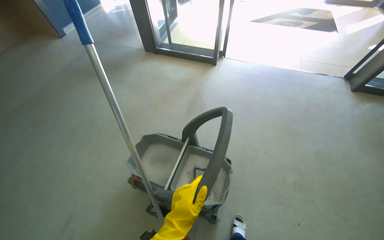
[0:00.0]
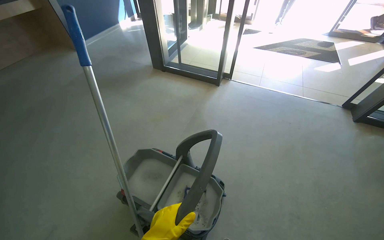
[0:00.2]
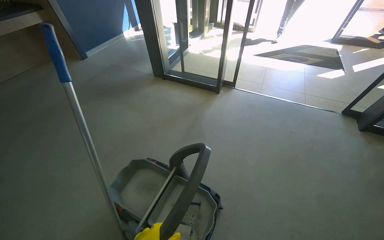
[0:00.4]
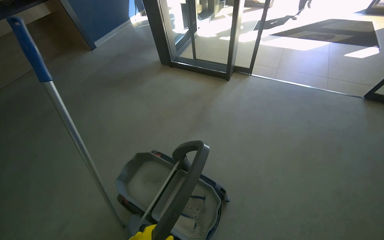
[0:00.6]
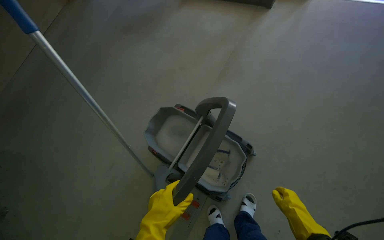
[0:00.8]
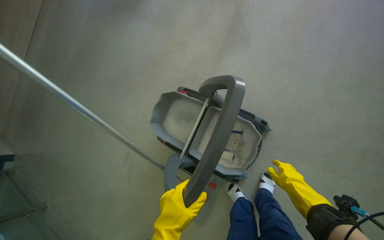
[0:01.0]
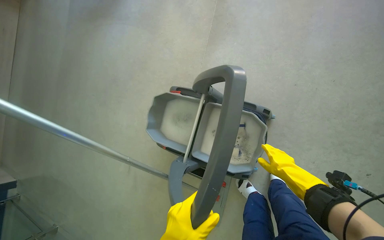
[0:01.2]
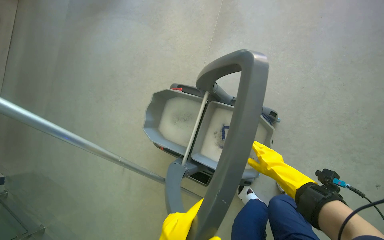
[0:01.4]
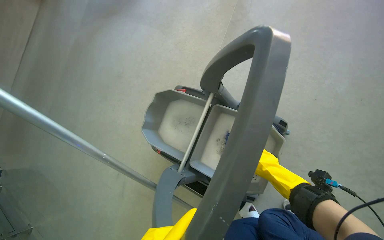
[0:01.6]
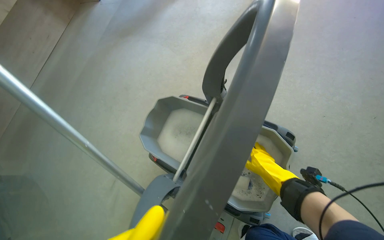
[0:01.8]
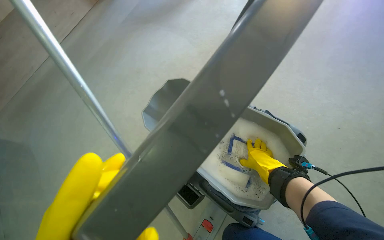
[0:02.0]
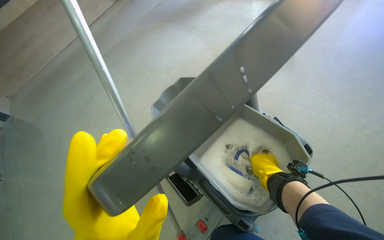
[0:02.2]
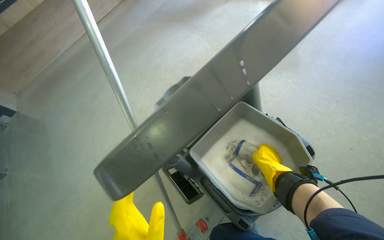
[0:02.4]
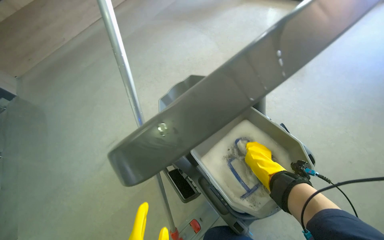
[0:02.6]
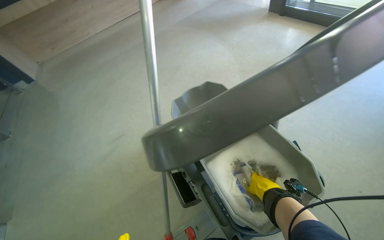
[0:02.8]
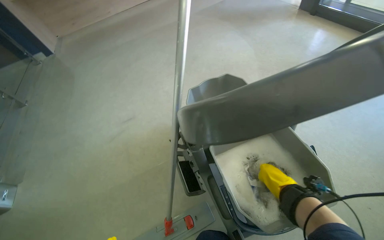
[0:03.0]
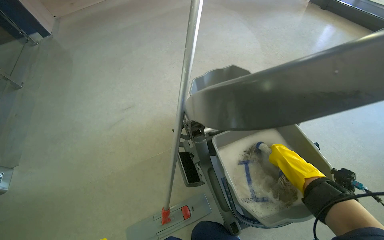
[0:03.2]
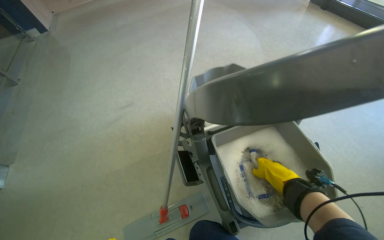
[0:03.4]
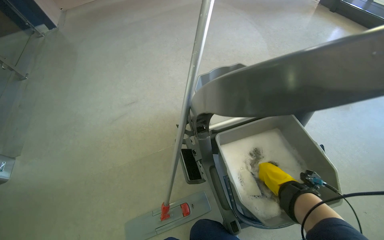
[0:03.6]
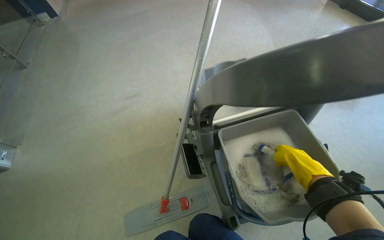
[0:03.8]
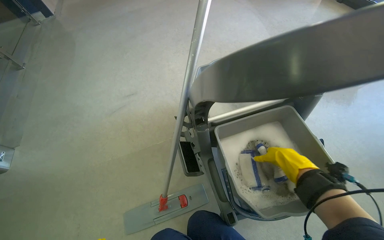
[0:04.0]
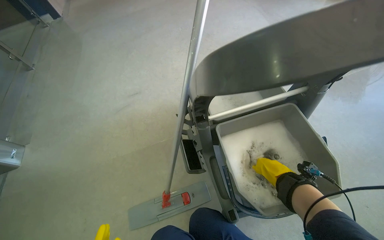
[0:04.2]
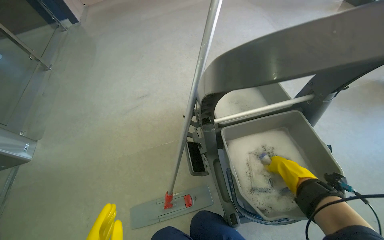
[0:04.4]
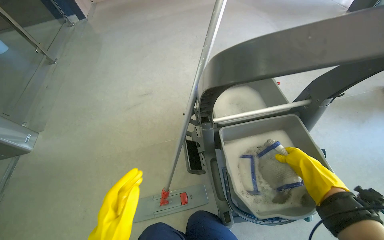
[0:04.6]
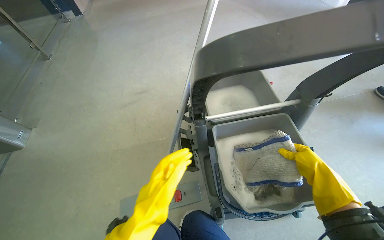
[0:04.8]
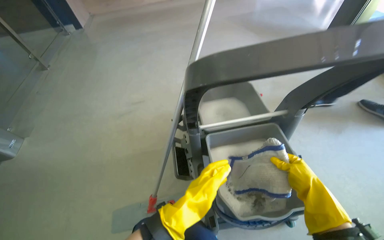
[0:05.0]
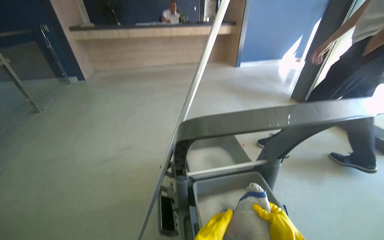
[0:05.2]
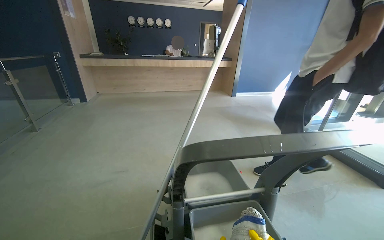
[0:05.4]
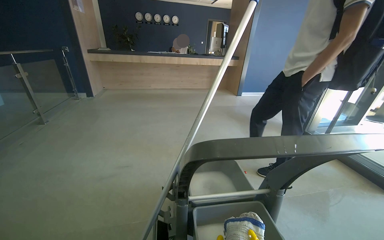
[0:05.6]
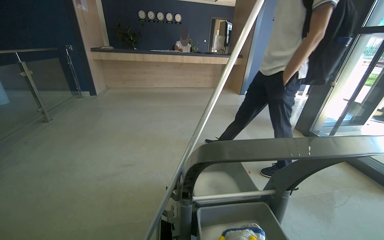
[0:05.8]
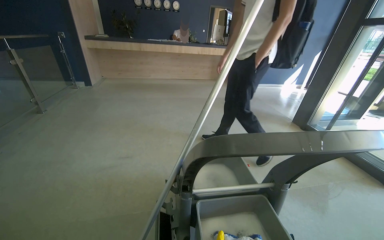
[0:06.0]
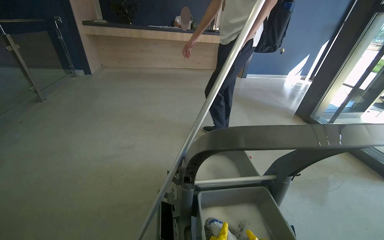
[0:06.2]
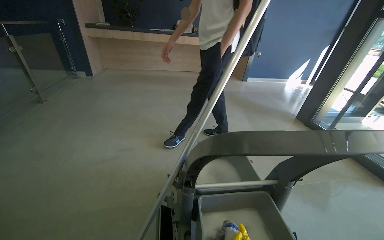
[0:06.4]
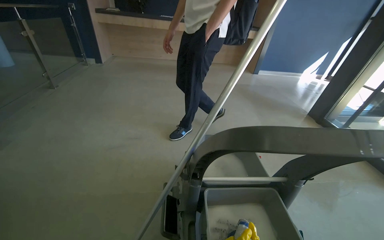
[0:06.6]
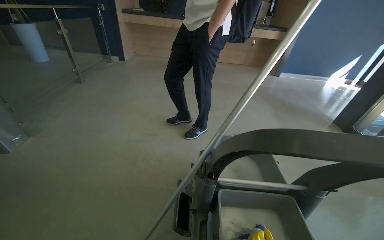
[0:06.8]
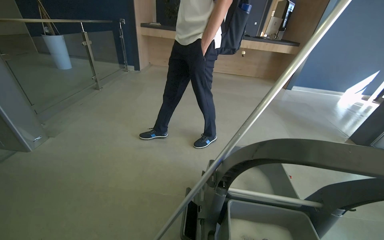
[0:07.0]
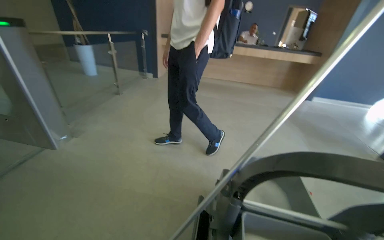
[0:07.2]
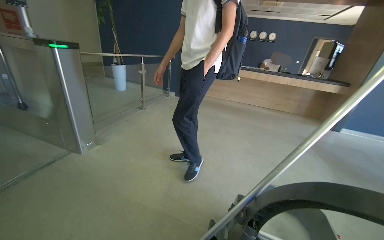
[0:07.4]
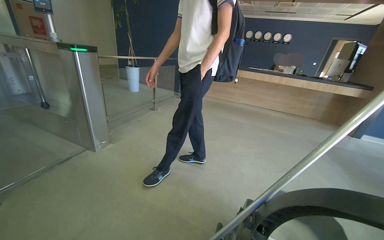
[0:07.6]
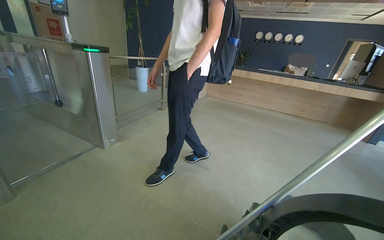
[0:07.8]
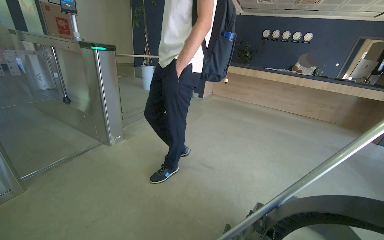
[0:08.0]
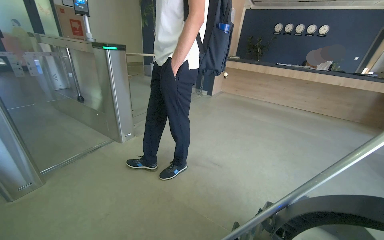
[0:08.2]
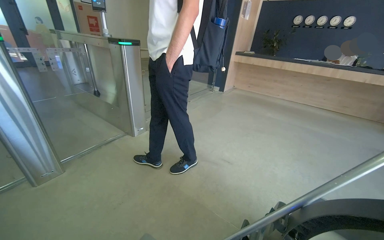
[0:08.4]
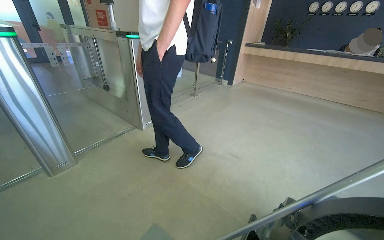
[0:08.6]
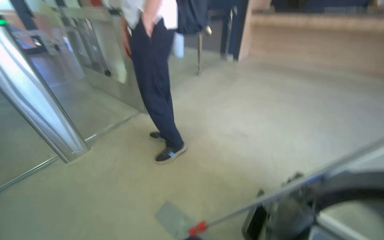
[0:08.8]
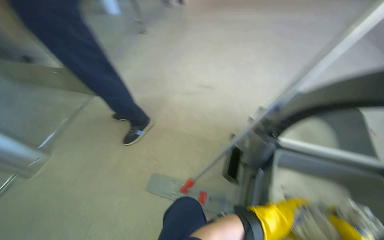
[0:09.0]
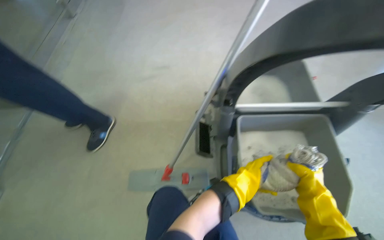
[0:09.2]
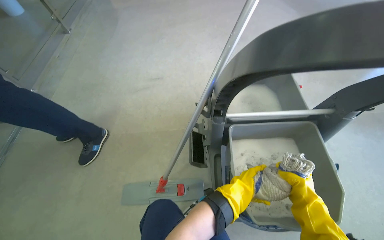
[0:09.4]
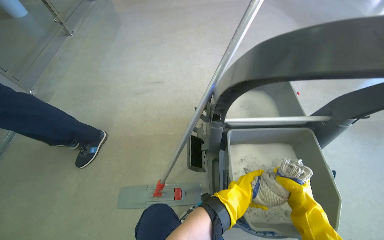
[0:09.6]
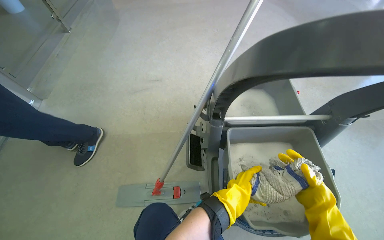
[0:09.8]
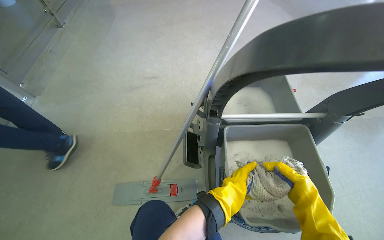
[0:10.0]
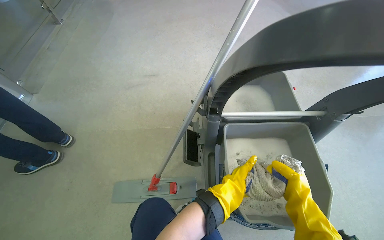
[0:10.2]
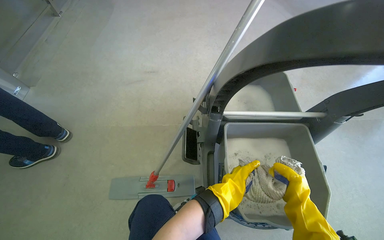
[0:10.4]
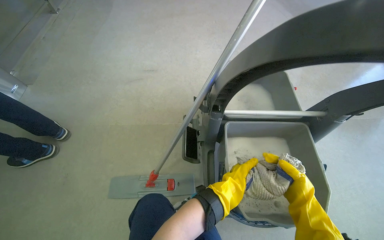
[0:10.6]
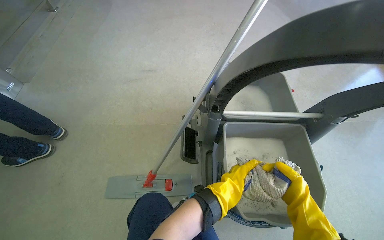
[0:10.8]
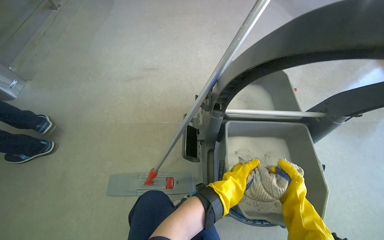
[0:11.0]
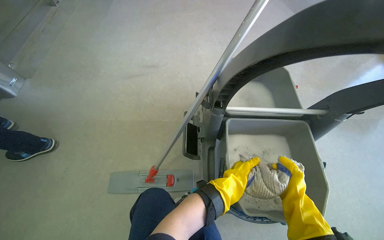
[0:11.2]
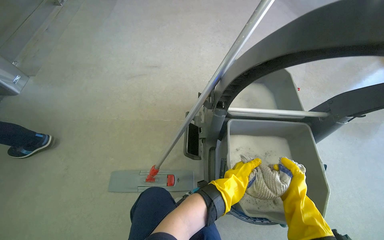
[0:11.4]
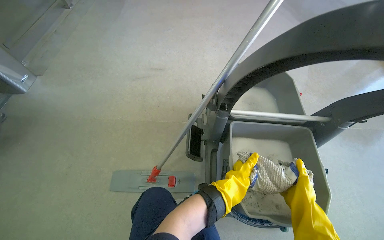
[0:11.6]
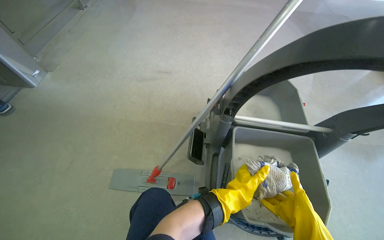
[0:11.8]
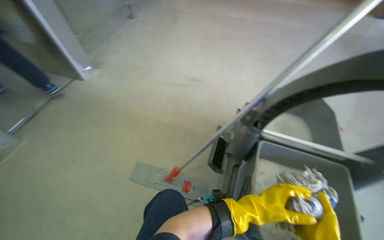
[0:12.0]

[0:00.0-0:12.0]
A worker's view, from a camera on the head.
Job: mopping floor.
The whole recording: Mopping entrance floor. The worker cleans the mop head and mops the floor near the entrance and turnstiles.
0:00.0 to 0:01.6: The wearer moves approximately 40 cm. The camera is aimed approximately 25 degrees further to the left. The camera pitches downward, by roughly 20 degrees.
0:01.6 to 0:03.0: The head turns to the left by some 45 degrees.
0:04.4 to 0:06.0: The view tips upward by approximately 30 degrees.
0:06.0 to 0:07.6: The wearer's head swings approximately 35 degrees to the left.
0:07.6 to 0:09.0: The view tilts some 25 degrees downward.
0:09.0 to 0:10.4: The head turns to the right by approximately 20 degrees.

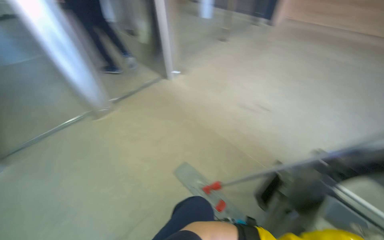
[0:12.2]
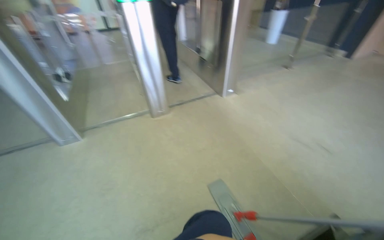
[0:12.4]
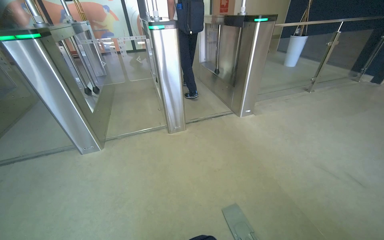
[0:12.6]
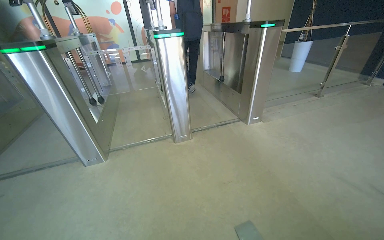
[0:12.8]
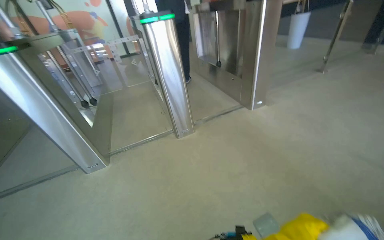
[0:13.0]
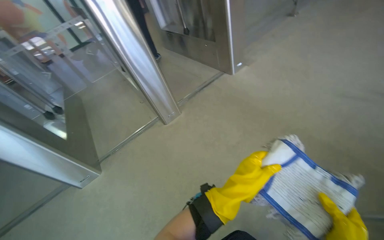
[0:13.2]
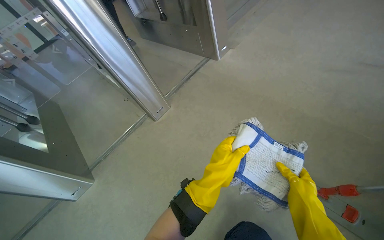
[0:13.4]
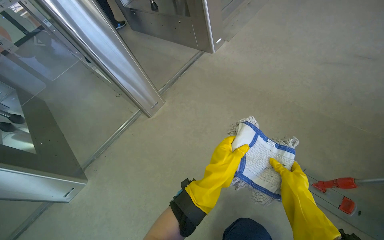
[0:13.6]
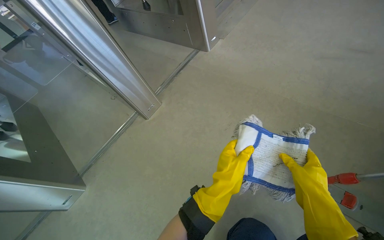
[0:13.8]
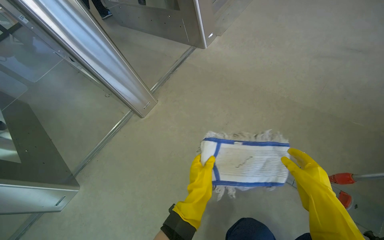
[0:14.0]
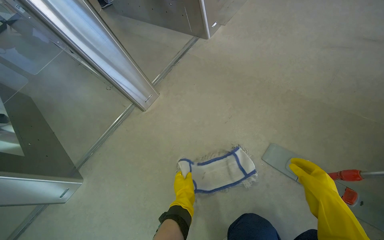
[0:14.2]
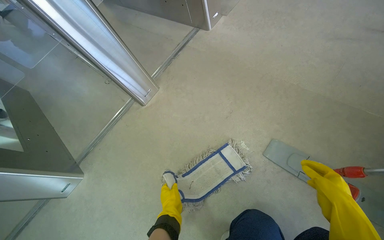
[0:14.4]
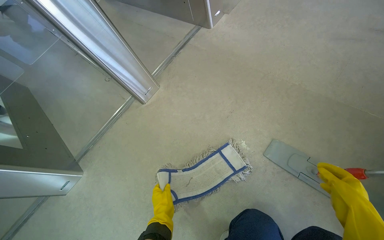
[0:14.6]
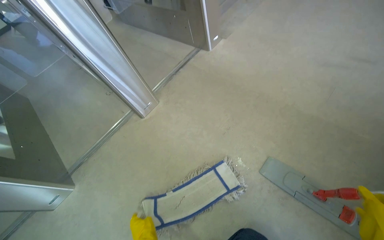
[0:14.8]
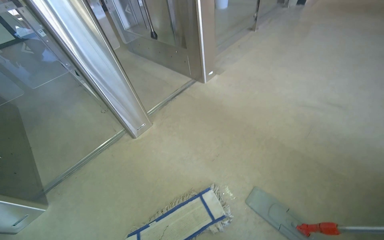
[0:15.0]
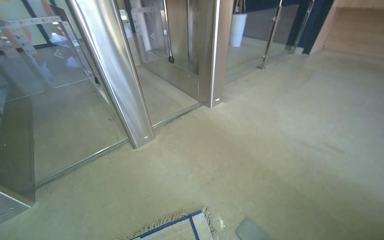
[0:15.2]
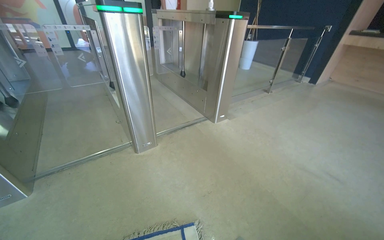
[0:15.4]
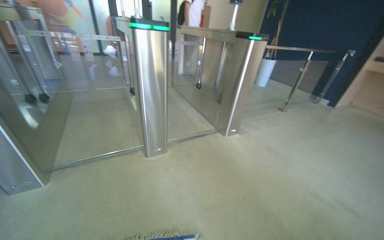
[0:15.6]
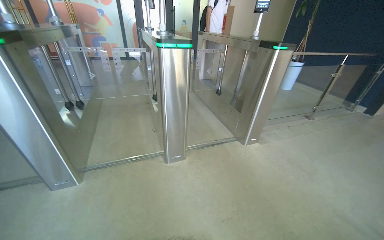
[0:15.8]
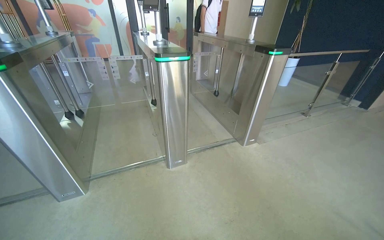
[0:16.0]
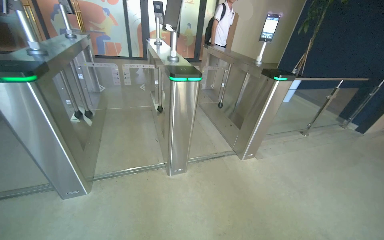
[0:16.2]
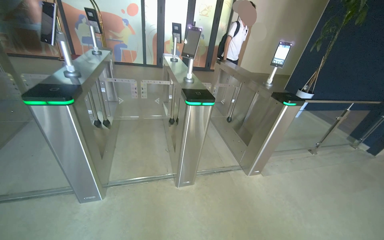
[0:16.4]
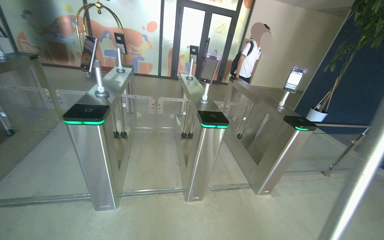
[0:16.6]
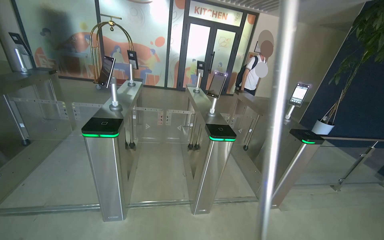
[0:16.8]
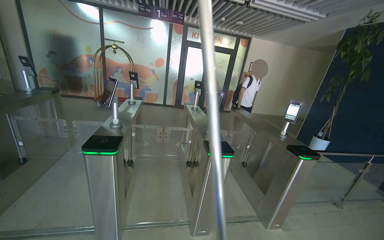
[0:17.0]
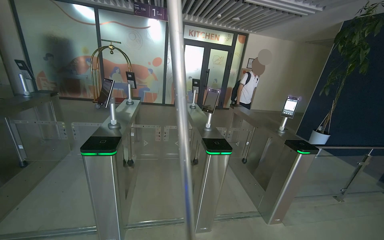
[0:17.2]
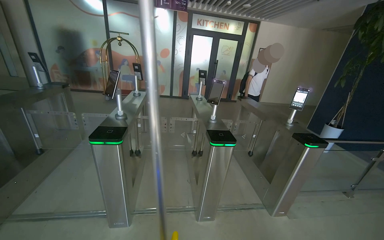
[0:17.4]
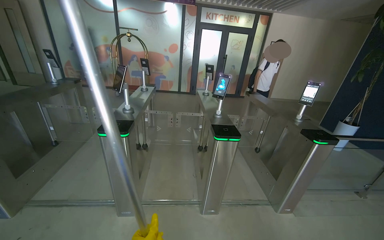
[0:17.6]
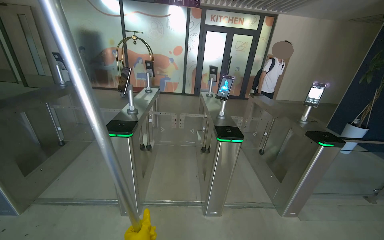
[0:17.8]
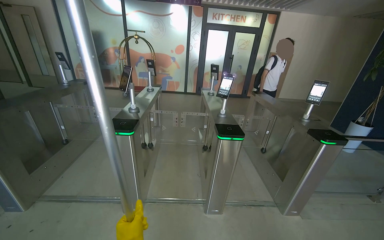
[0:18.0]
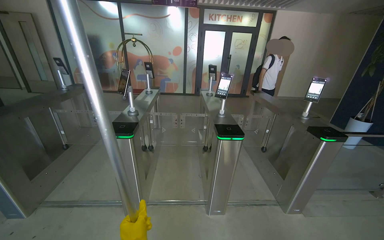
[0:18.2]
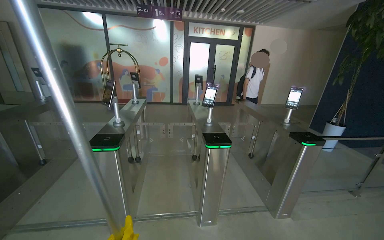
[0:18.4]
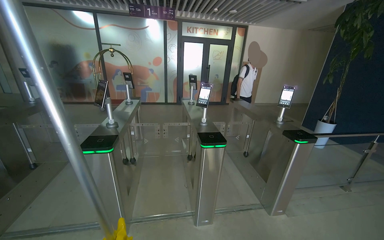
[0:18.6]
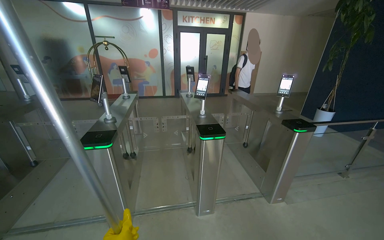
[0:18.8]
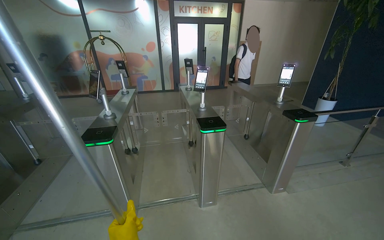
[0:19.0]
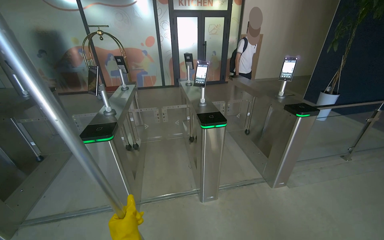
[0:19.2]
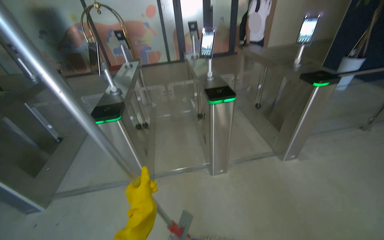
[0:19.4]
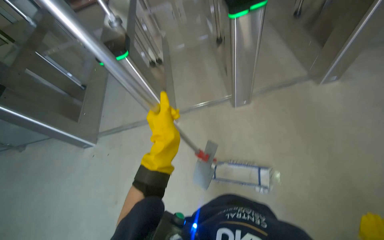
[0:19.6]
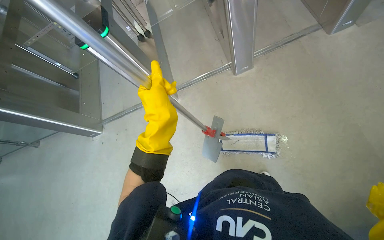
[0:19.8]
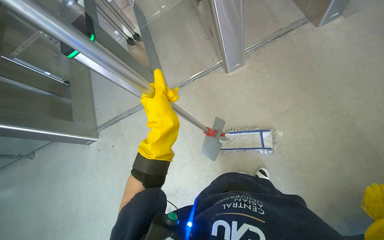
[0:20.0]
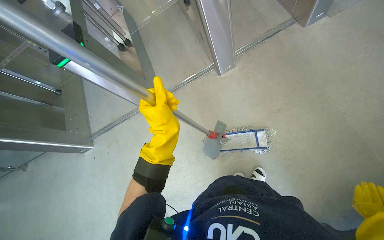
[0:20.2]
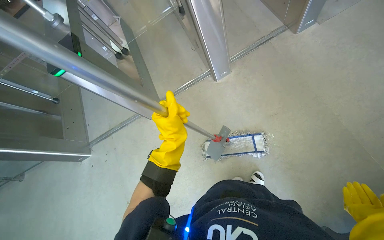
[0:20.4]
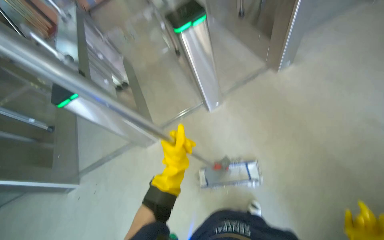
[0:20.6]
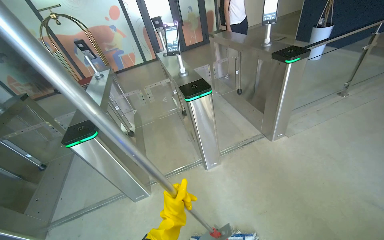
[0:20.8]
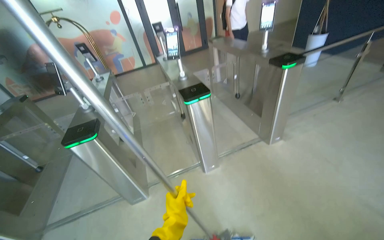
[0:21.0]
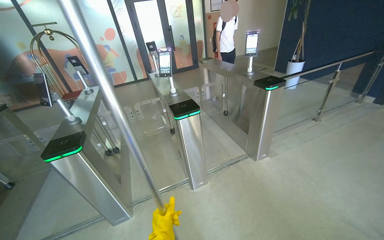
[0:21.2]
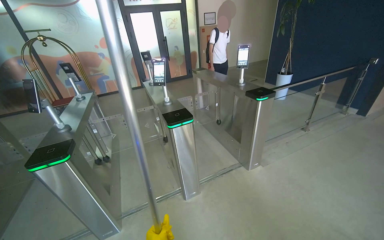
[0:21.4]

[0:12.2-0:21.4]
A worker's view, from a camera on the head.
Job: mopping floor.
The whole recording: Mopping entrance floor. The worker cleans the mop head and mops the floor near the entrance and turnstiles.
0:13.8 to 0:15.2: The view tilts about 15 degrees upward.
0:15.2 to 0:16.8: The camera travels some 60 cm. The wearer looks roughly 30 degrees further to the left. The wearer looks about 15 degrees further upward.
0:18.4 to 0:19.8: The camera pitches downward, by roughly 50 degrees.
0:19.8 to 0:21.4: The view tips upward by approximately 45 degrees.
